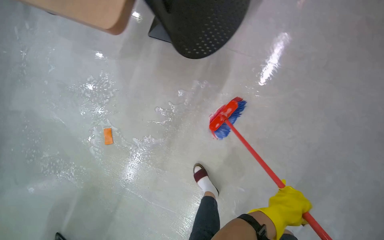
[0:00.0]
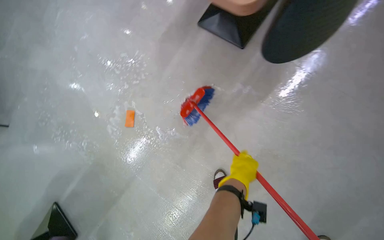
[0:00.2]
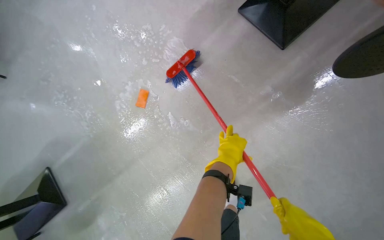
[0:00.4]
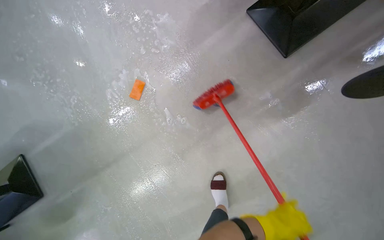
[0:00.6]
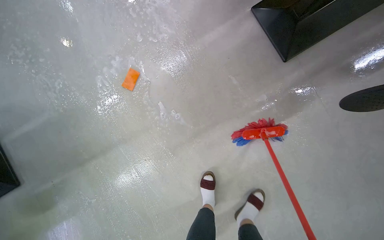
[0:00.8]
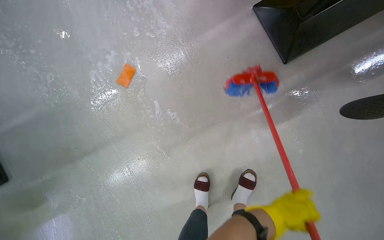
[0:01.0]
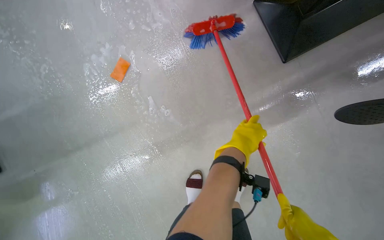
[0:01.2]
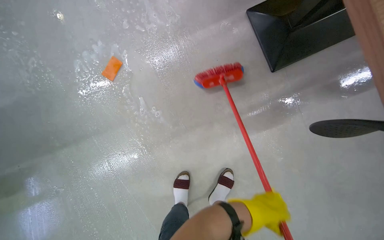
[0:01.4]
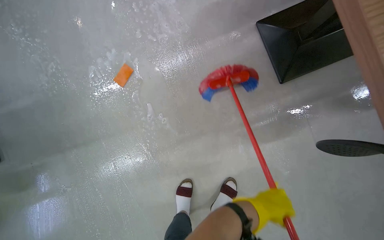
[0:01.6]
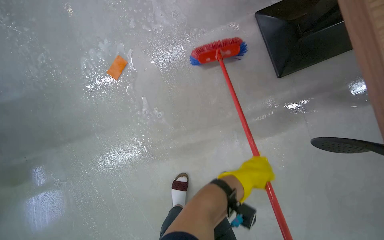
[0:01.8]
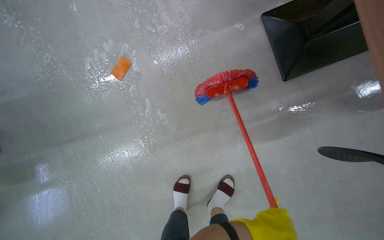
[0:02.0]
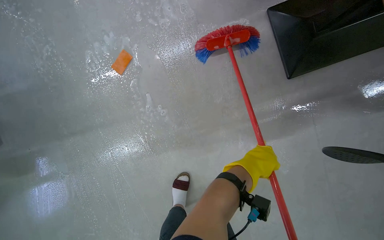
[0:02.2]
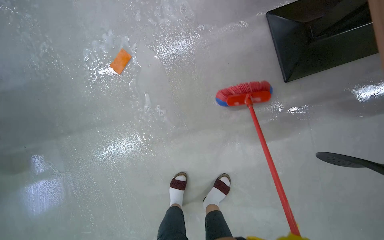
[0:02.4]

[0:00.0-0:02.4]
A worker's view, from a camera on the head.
Job: mopping floor.
The whole recording: Scrubbing floor with brush. The worker scrubs the floor using a long-handled brush.
0:00.0 to 0:01.2: The wearer moves approximately 50 cm. The wearer looks approximately 15 degrees further downward. Everything in view rotates some 40 degrees clockwise.

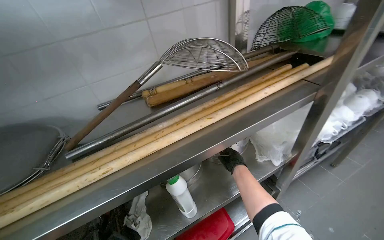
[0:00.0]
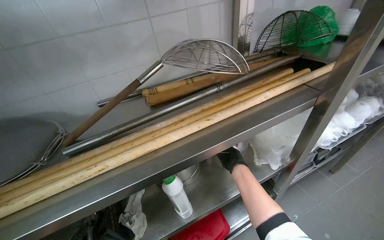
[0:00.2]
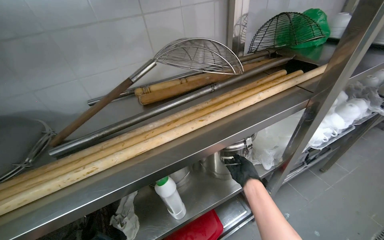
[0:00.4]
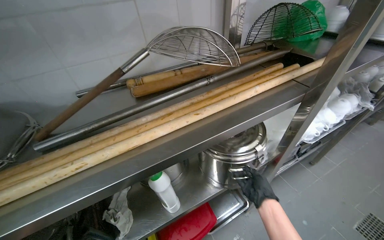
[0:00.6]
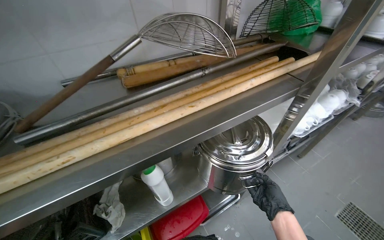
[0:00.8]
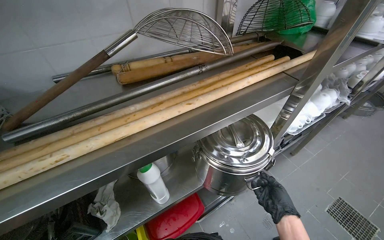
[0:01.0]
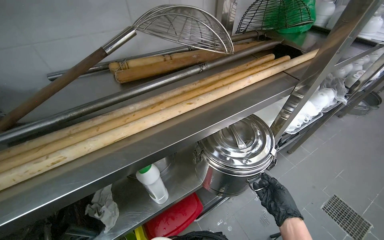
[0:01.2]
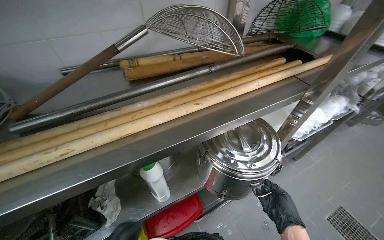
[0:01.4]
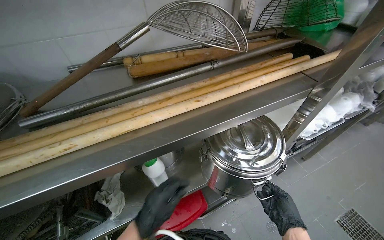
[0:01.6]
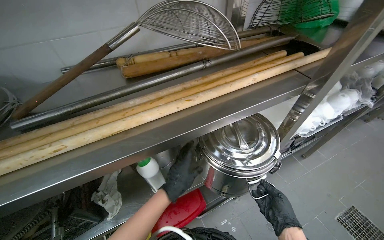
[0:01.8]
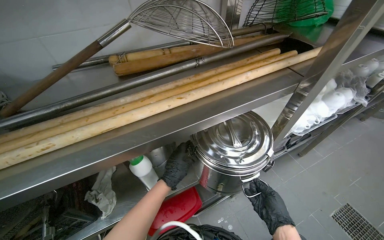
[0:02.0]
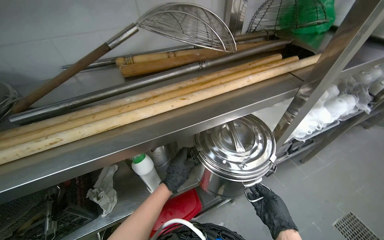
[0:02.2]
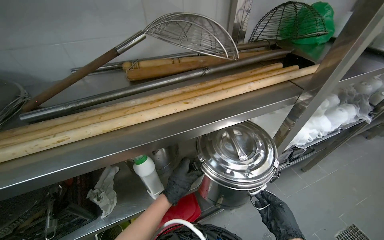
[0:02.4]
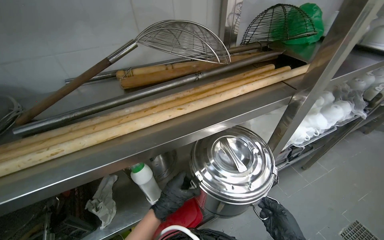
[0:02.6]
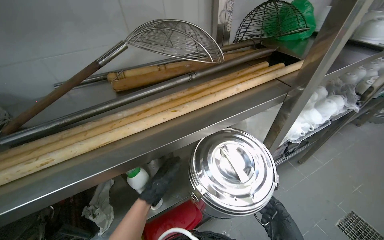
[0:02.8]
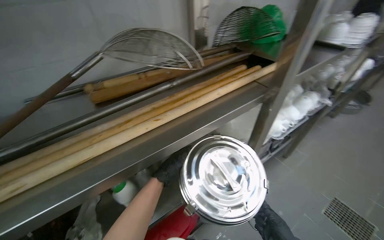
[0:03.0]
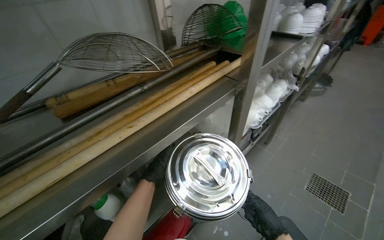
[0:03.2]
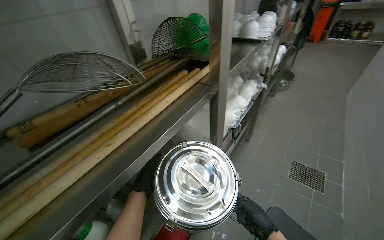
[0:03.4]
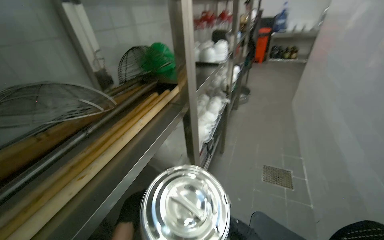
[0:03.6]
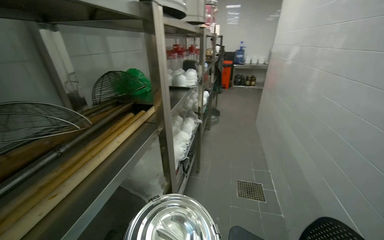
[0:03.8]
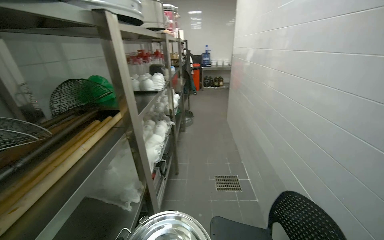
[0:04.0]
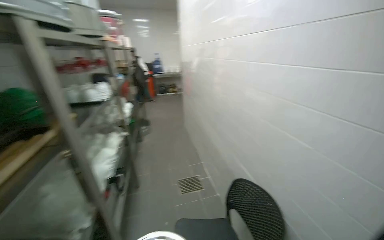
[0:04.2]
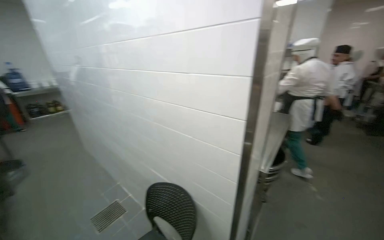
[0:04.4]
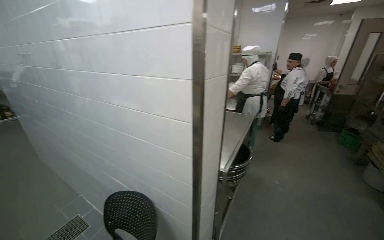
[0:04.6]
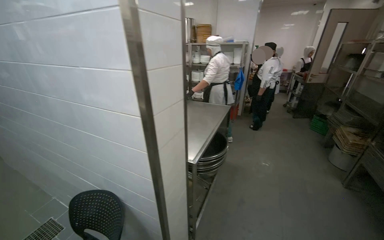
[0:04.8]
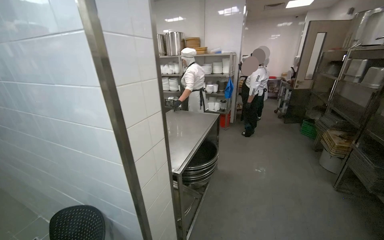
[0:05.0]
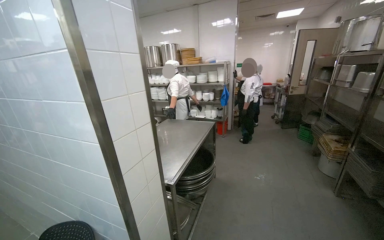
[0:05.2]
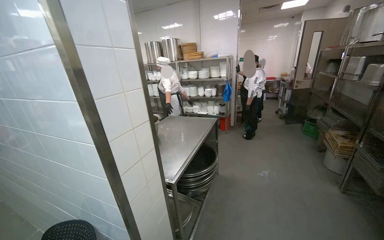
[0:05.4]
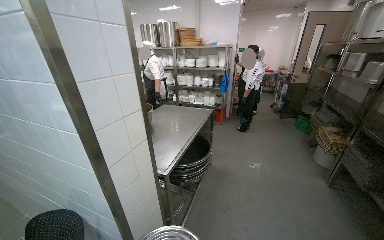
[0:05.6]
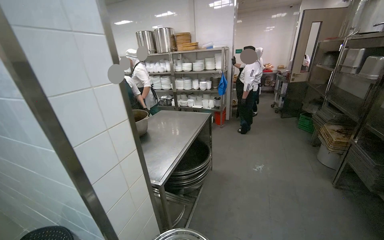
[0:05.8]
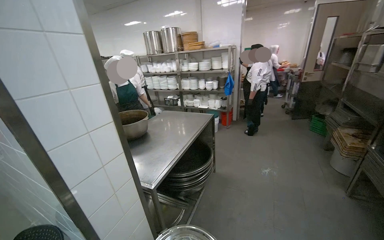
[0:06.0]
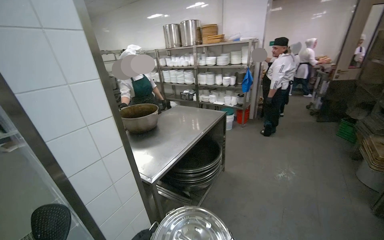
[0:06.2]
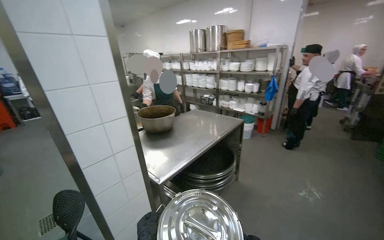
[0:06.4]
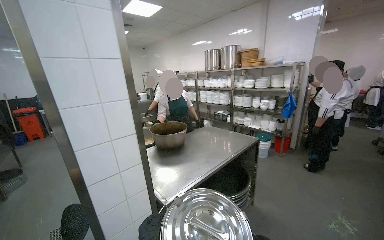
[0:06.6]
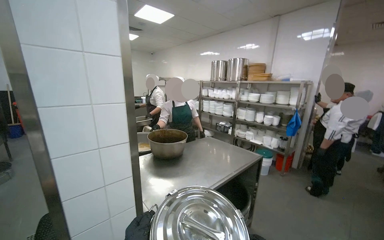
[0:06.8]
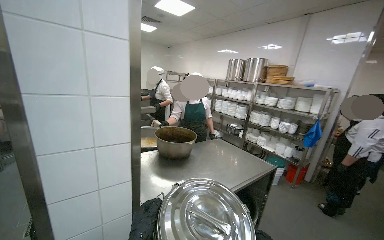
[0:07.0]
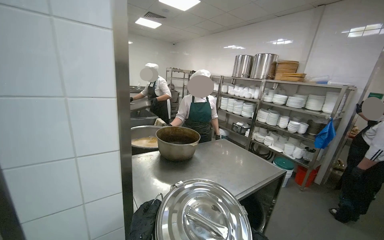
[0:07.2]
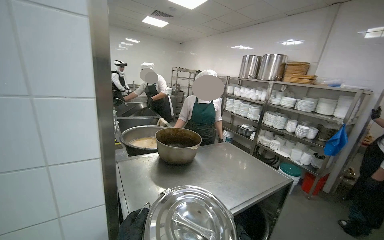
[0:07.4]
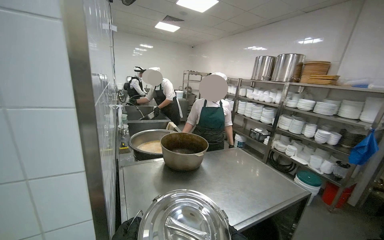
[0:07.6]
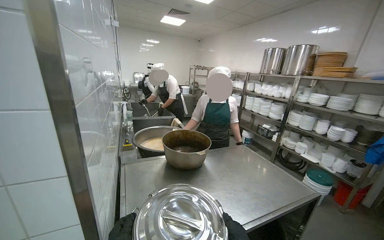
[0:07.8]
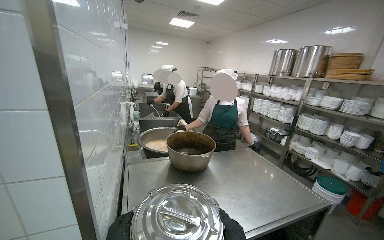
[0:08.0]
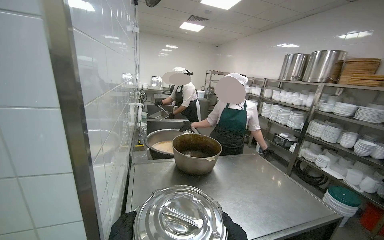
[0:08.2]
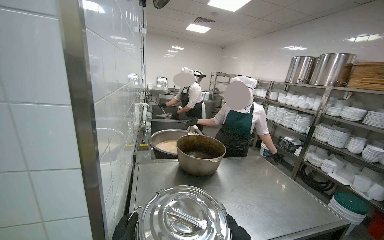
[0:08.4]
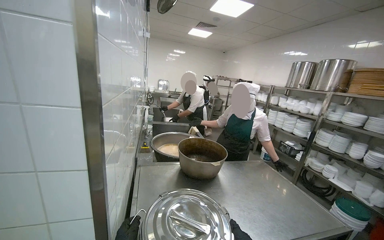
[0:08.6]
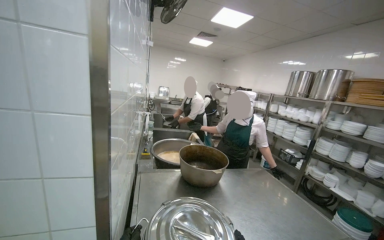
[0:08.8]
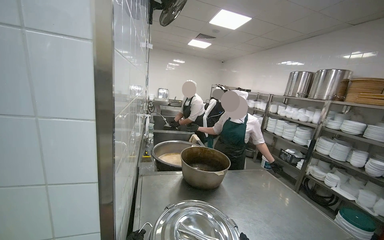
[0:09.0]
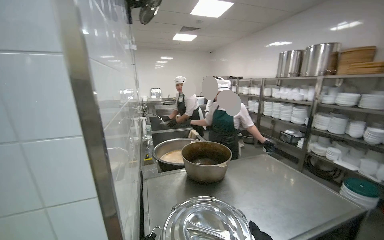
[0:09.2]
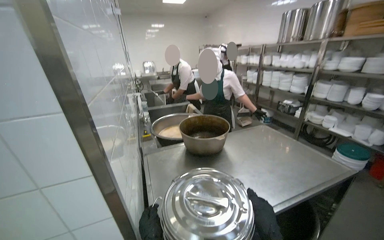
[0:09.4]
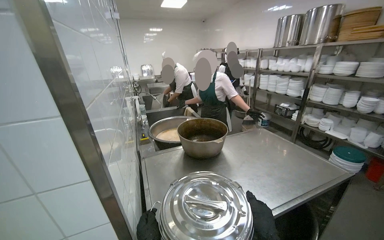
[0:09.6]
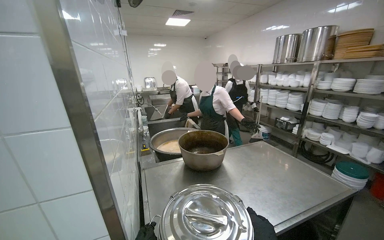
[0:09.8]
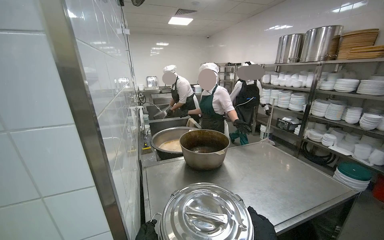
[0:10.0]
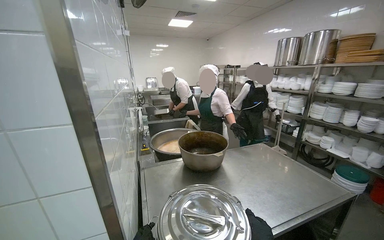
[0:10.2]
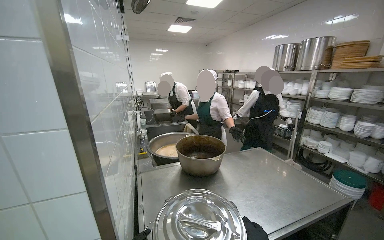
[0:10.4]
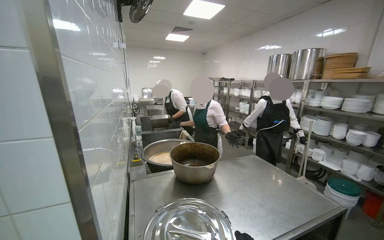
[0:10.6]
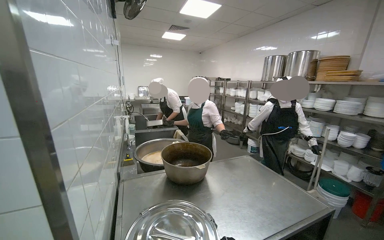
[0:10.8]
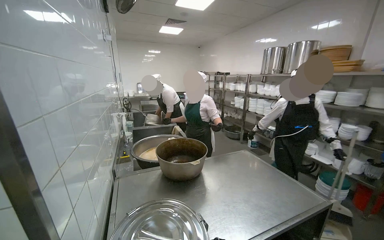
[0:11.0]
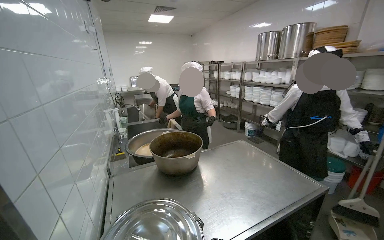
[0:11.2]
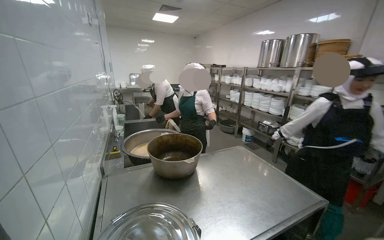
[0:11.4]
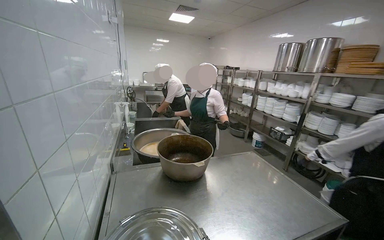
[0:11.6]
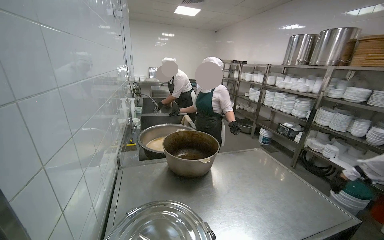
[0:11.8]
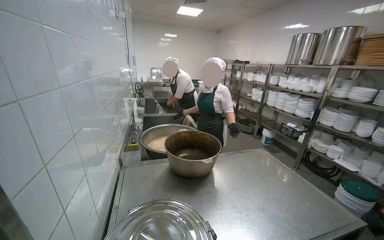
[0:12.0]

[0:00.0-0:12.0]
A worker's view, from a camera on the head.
Job: organizing items.
The whole recording: Moving and placing metal pot. The worker moves a metal pot from a shelf to a table and then to a lower shelf.
0:00.0 to 0:01.6: The right hand goes approximately 30 cm nearer to the camera, to the right and down the picture.
0:03.0 to 0:04.4: The head rotates approximately 95 degrees to the right. The wearer looks some 25 degrees further upward.
0:06.0 to 0:07.6: The camera is carried some 50 cm. The head rotates approximately 40 degrees to the left.

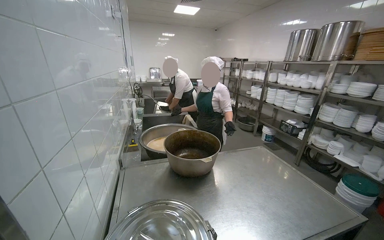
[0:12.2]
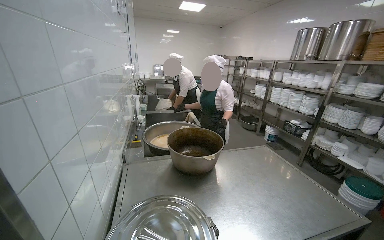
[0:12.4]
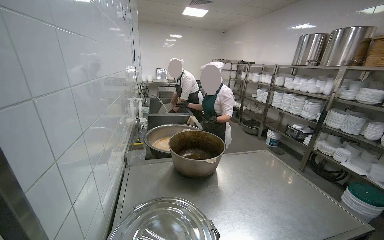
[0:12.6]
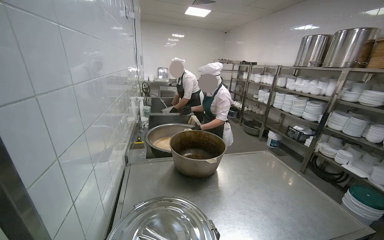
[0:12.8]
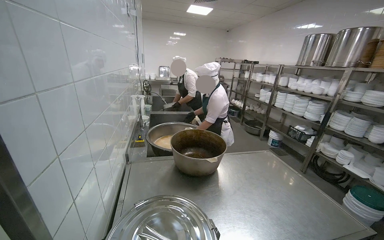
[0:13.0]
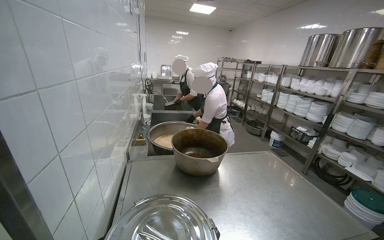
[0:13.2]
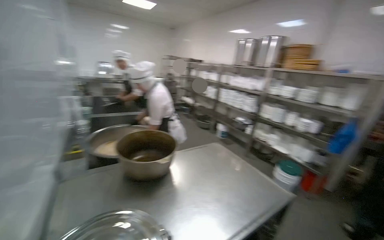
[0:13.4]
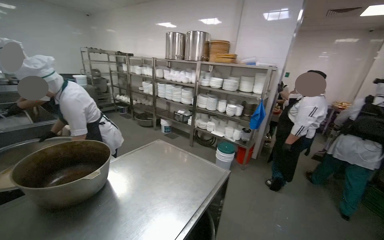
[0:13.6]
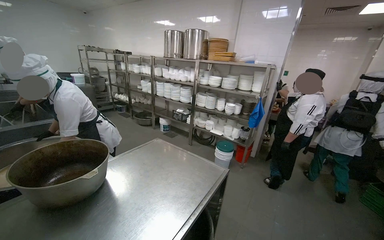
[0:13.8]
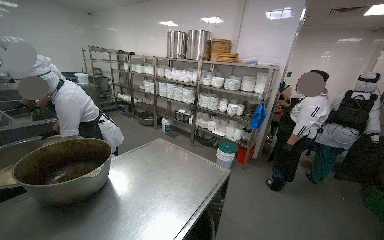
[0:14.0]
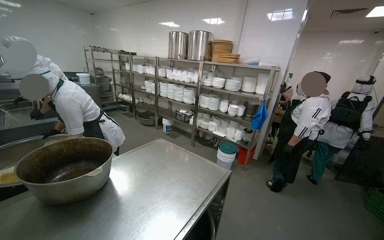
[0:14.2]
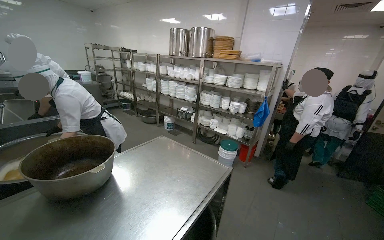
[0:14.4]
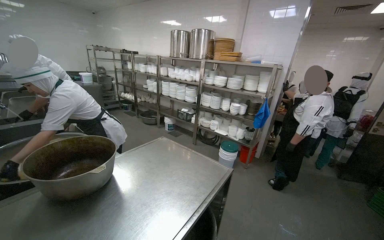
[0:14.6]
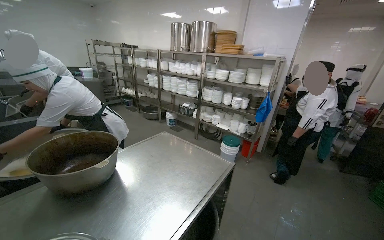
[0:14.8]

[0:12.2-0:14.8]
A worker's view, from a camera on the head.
Job: organizing items.
The whole recording: Moving and placing metal pot. The worker moves a metal pot from a shelf to a table and then to a lower shelf.
0:13.4 to 0:14.8: The view pans to the right by roughly 20 degrees.

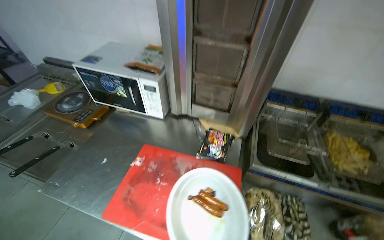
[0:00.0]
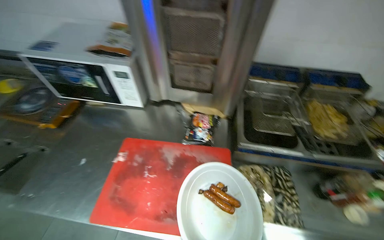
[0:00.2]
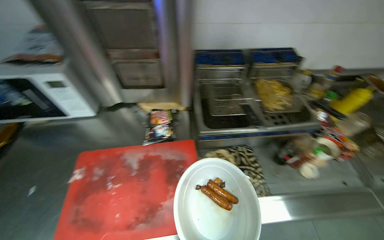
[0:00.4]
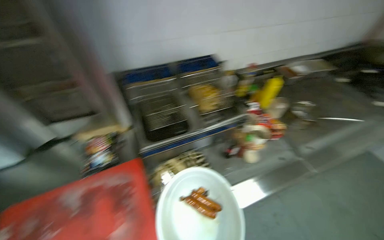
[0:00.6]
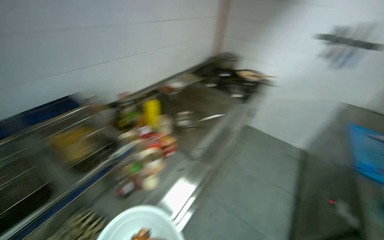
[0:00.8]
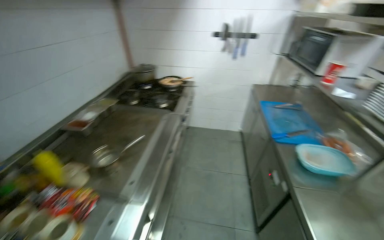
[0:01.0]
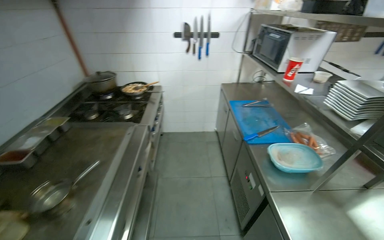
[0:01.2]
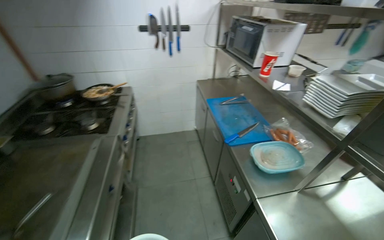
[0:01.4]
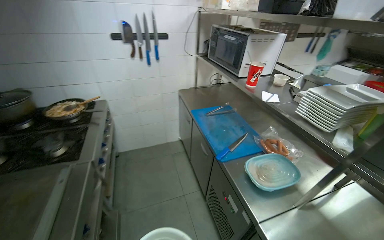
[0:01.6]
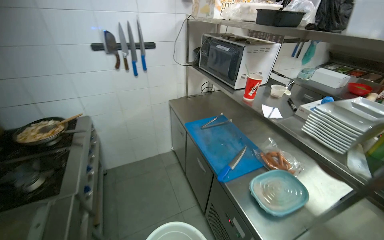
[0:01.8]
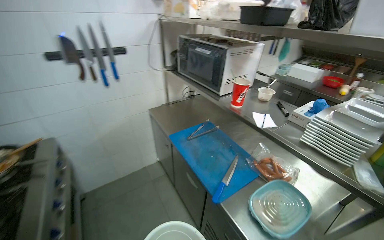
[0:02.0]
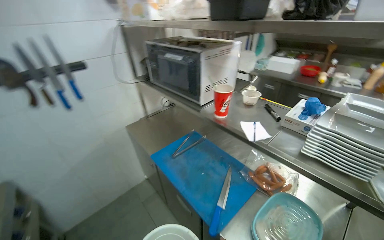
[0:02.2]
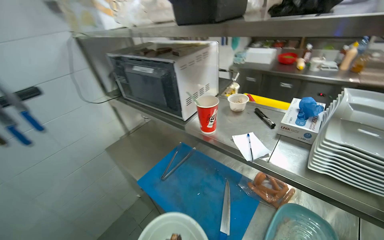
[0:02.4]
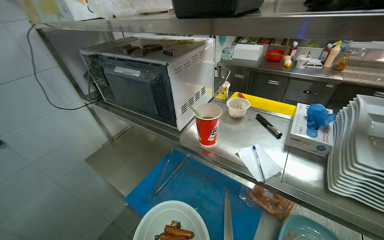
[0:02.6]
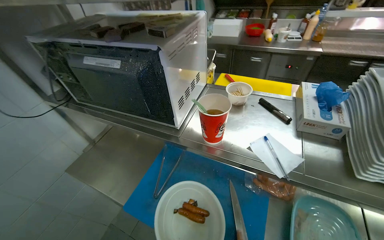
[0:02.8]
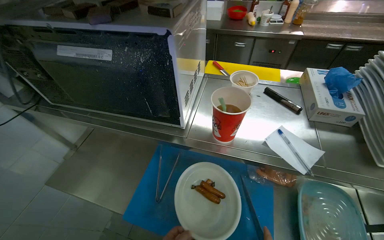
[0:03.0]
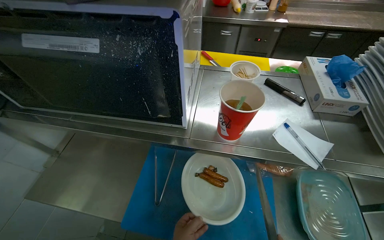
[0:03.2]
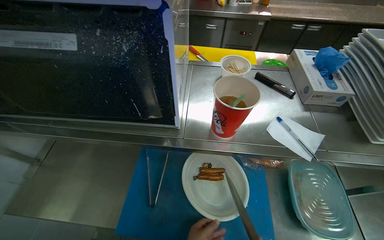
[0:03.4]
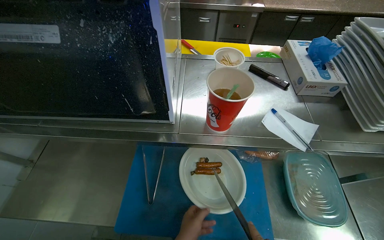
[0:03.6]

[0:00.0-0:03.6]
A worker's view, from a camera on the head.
Job: preparing food.
The whole recording: Preparing sausages. The worker removes sausages from the deep fryer and cuts them into pieces.
0:00.0 to 0:01.8: The wearer moves roughly 1 m. The head turns to the right by approximately 135 degrees.
0:01.8 to 0:03.6: The wearer moves some 80 cm. The wearer looks about 65 degrees further to the right. The view tips downward by approximately 20 degrees.
